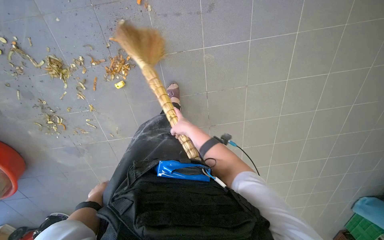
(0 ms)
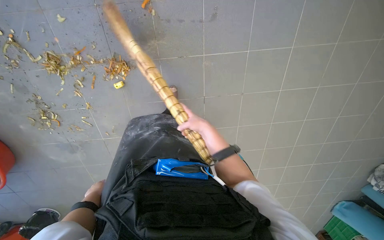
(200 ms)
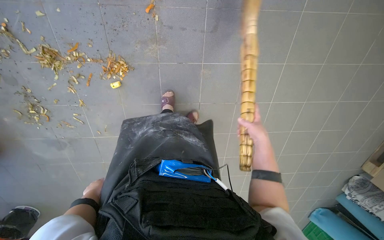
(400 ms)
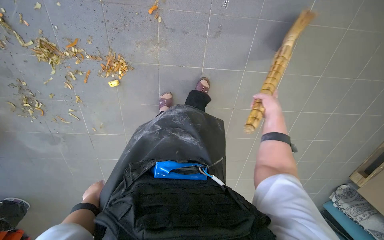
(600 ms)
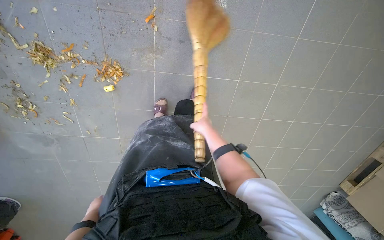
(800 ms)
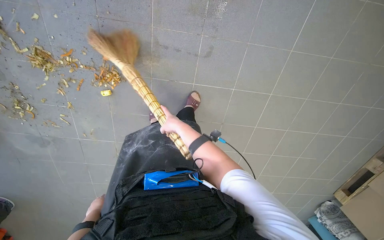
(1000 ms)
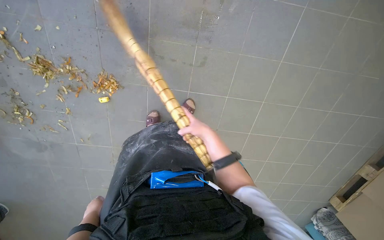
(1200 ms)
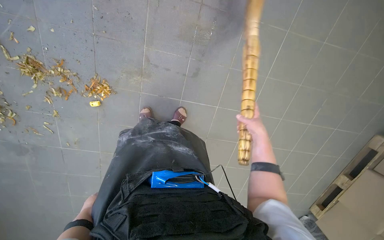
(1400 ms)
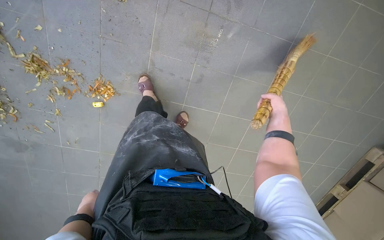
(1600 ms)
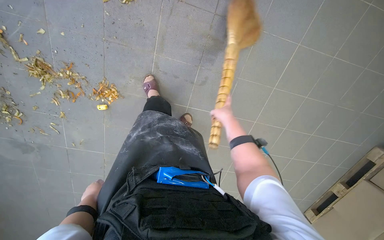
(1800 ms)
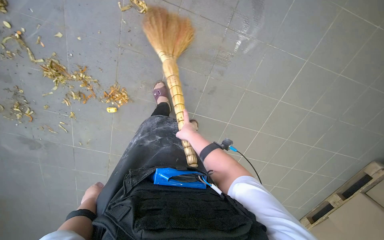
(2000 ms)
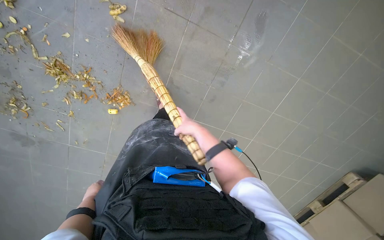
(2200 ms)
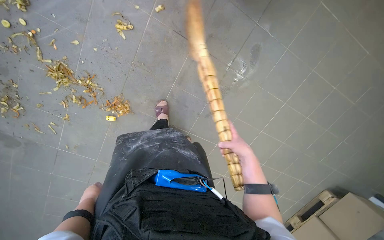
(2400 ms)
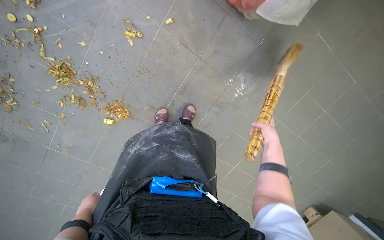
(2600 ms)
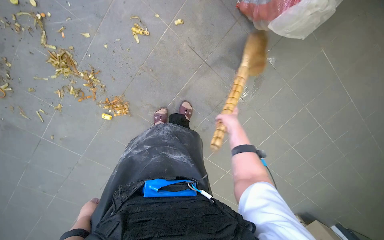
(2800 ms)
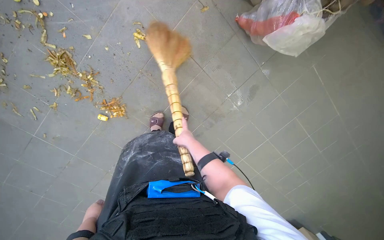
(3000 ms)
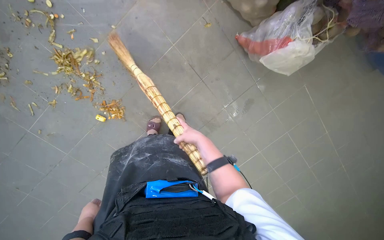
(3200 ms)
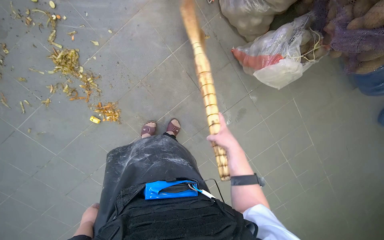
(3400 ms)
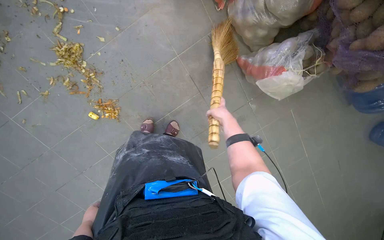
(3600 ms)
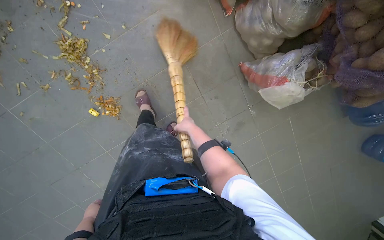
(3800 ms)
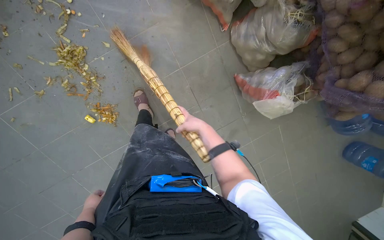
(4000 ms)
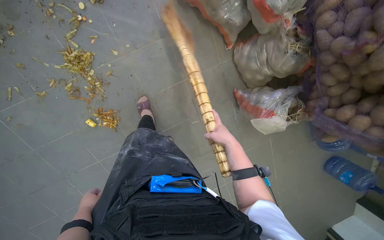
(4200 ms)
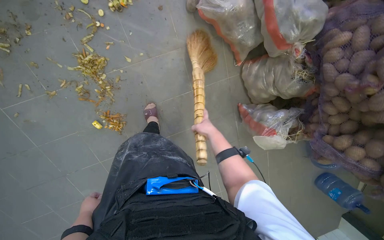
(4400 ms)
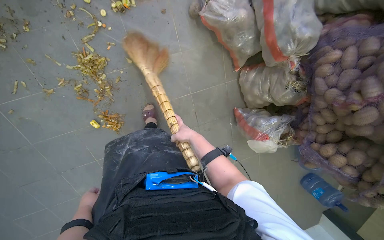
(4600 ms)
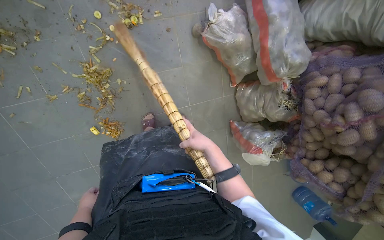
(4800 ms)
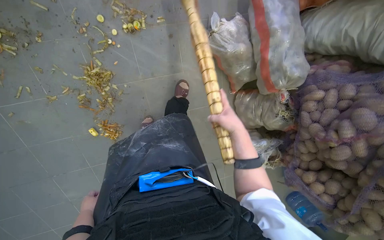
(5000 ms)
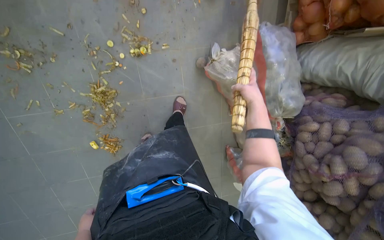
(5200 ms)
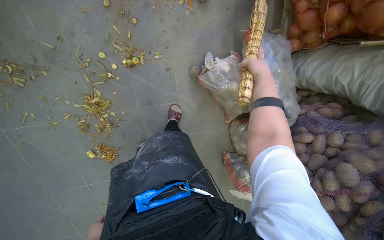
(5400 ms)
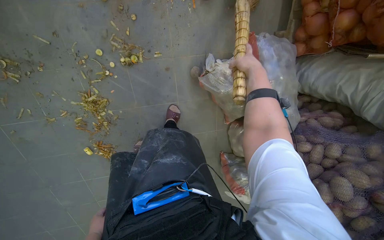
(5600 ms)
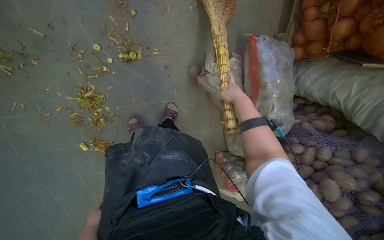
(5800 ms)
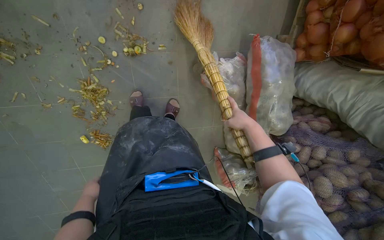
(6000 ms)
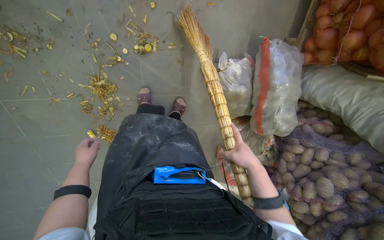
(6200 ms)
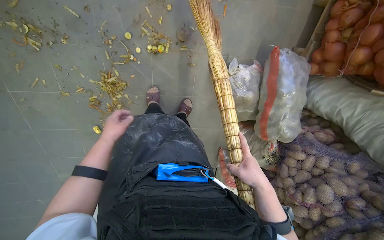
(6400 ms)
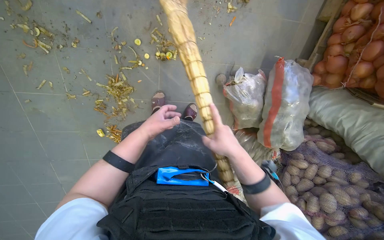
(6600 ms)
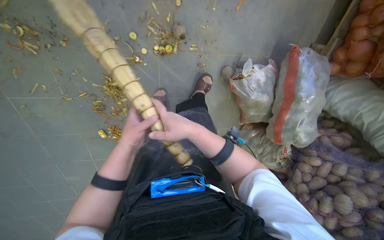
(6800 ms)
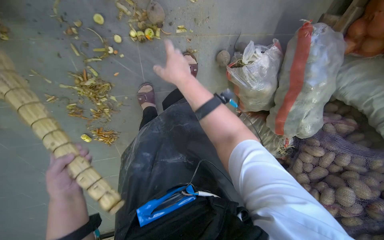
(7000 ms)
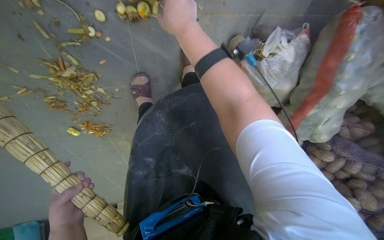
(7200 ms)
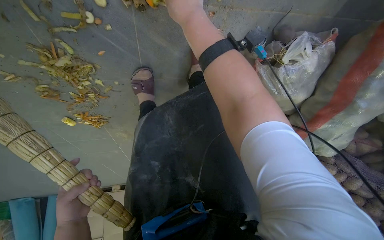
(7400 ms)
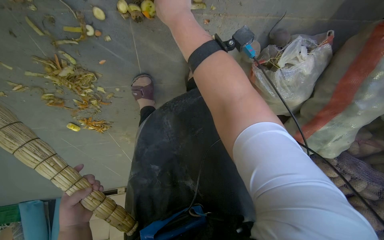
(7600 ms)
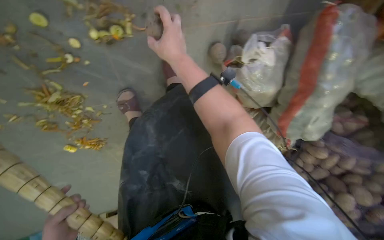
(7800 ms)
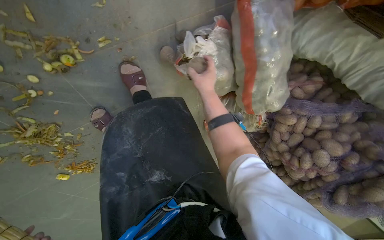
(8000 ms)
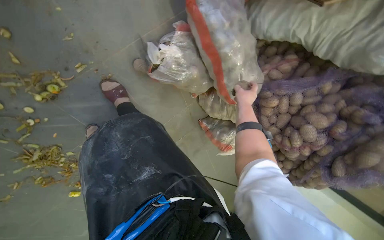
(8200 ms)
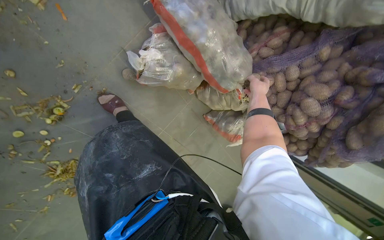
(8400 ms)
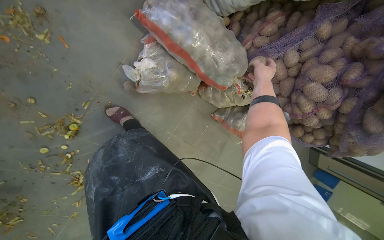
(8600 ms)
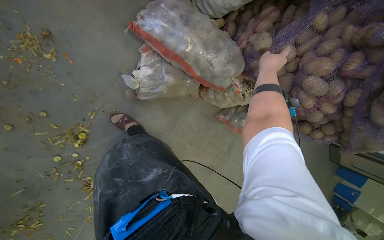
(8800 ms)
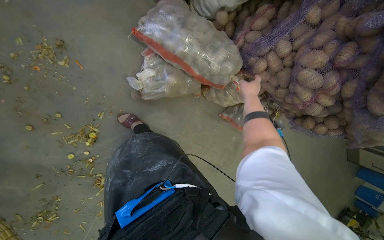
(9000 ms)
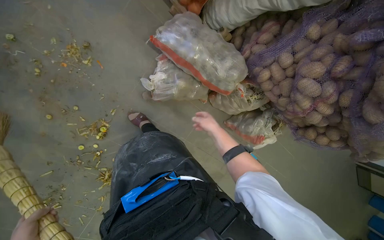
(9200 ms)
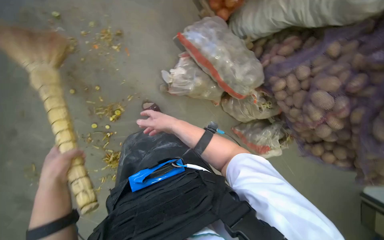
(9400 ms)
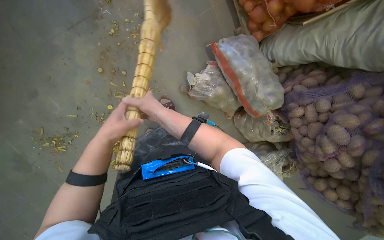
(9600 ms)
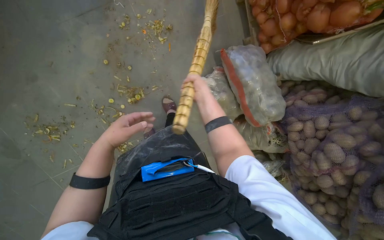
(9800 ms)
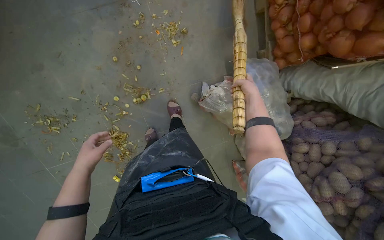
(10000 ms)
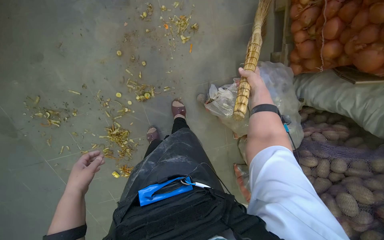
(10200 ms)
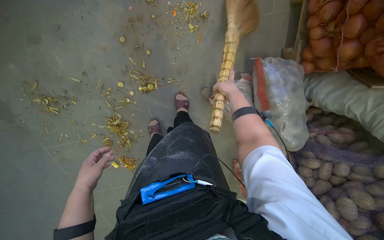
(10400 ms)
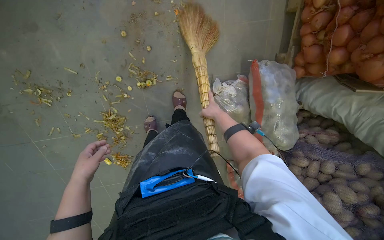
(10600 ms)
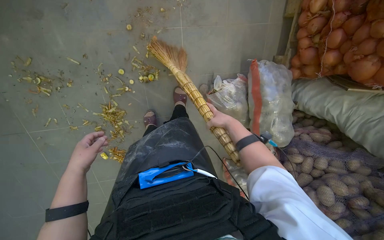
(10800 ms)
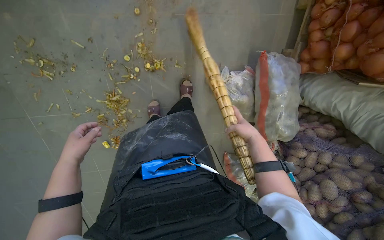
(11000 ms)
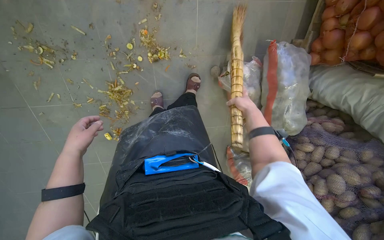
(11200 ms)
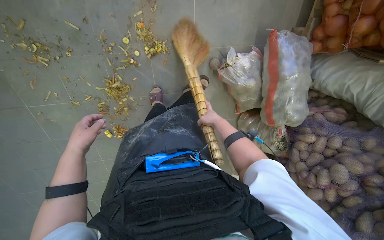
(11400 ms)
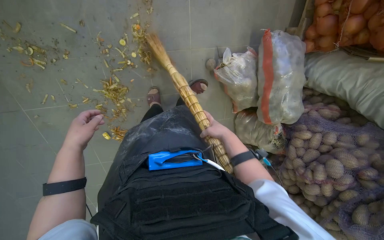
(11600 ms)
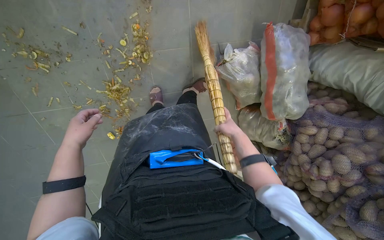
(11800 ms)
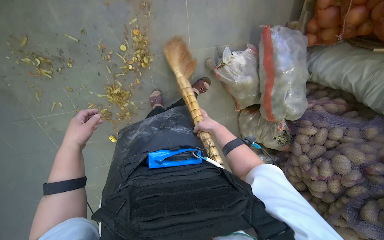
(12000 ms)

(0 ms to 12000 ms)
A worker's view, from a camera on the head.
Job: sweeping floor.
The whole recording: Sweeping floor debris with broom. The worker sweeps debris on the floor using a broom.
0 ms - 1600 ms: The right hand moves left and right over about 40 cm, changing direction 2 times.
1600 ms - 3000 ms: The wearer moves roughly 40 cm. The camera sweeps to the right, by approximately 15 degrees.
3000 ms - 4400 ms: The view pans to the right by approximately 15 degrees. The right hand swings left and right, about 15 cm each way, with 2 reversals.
4400 ms - 6000 ms: The wearer moves some 40 cm.
6000 ms - 7600 ms: The camera is carried some 60 cm. The view tilts about 30 degrees downward.
7600 ms - 9000 ms: The camera travels approximately 70 cm. The camera is aimed some 30 degrees further to the left. The scene turns about 55 degrees counterclockwise in the picture.
9000 ms - 10400 ms: Everything in view rotates roughly 50 degrees clockwise.

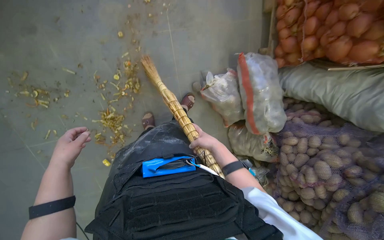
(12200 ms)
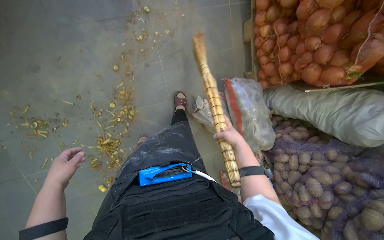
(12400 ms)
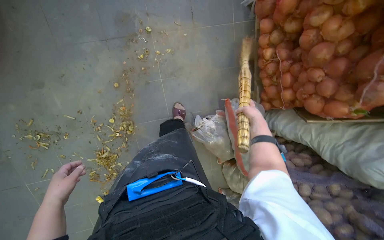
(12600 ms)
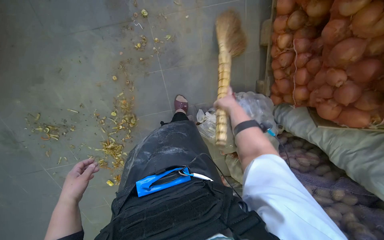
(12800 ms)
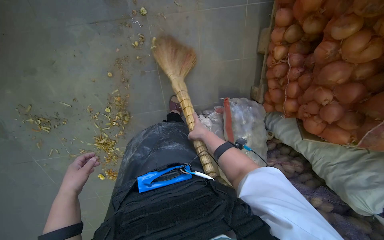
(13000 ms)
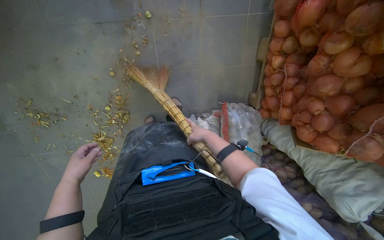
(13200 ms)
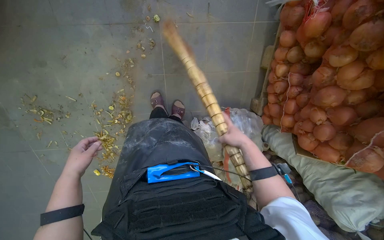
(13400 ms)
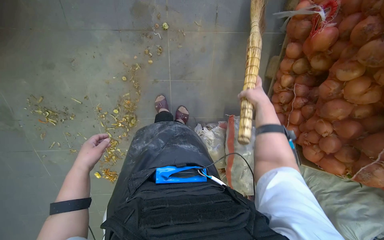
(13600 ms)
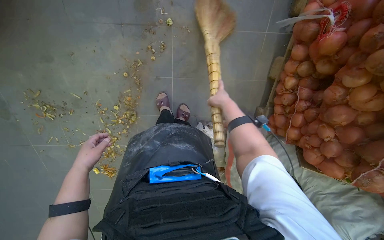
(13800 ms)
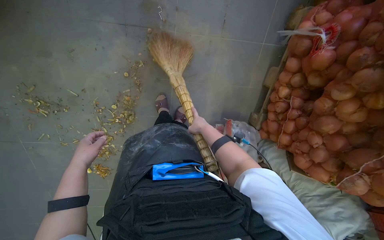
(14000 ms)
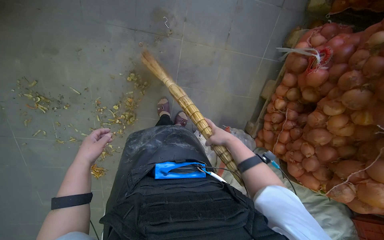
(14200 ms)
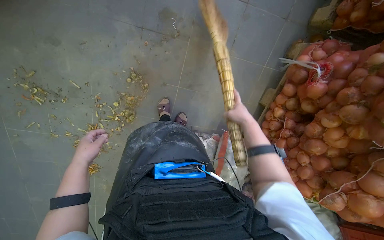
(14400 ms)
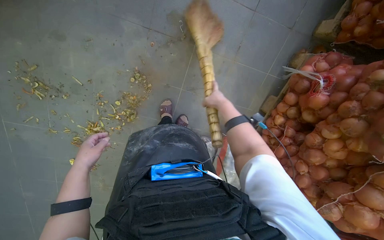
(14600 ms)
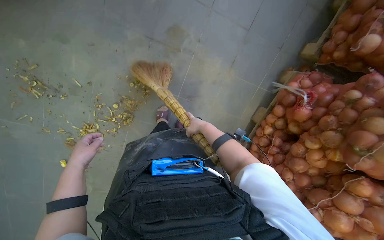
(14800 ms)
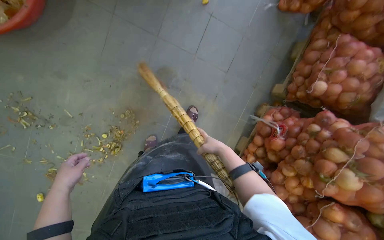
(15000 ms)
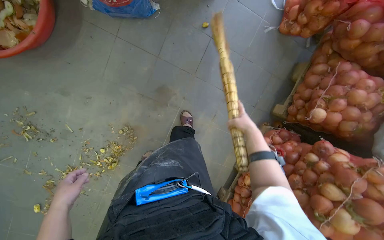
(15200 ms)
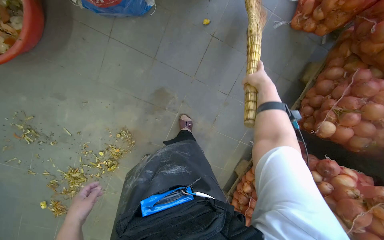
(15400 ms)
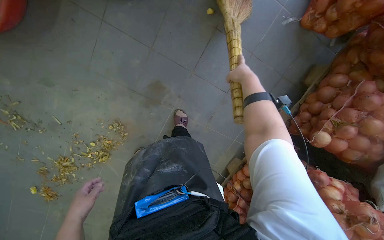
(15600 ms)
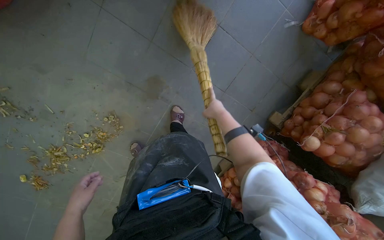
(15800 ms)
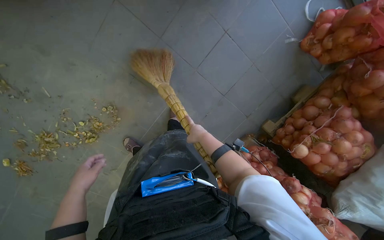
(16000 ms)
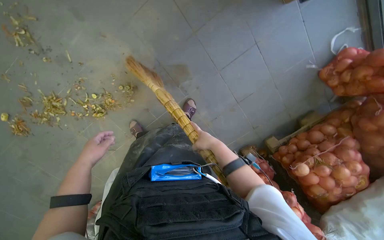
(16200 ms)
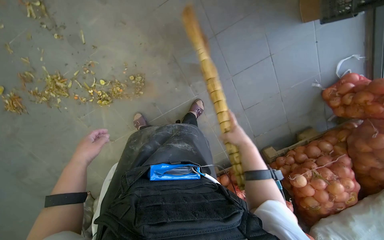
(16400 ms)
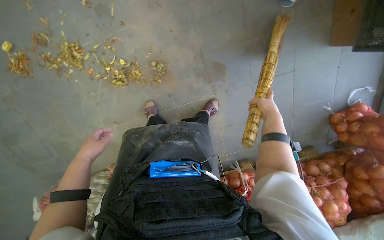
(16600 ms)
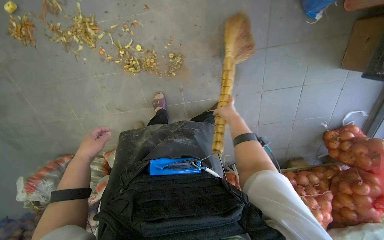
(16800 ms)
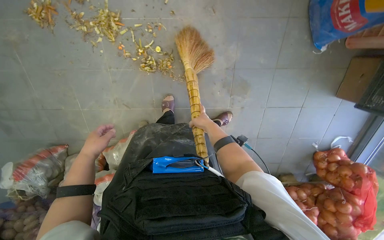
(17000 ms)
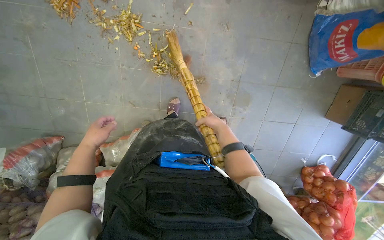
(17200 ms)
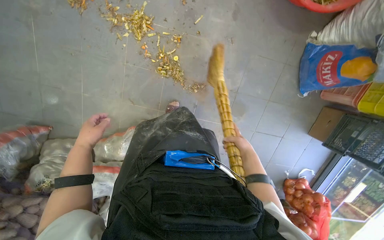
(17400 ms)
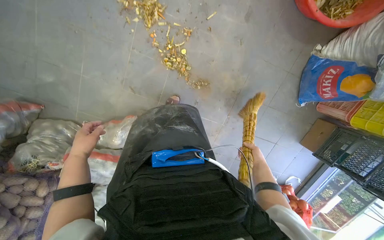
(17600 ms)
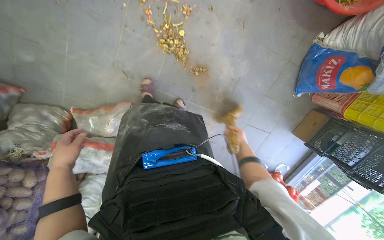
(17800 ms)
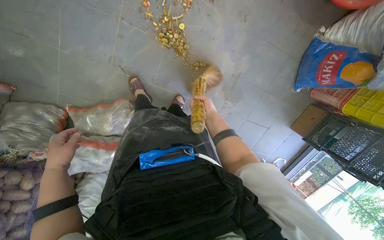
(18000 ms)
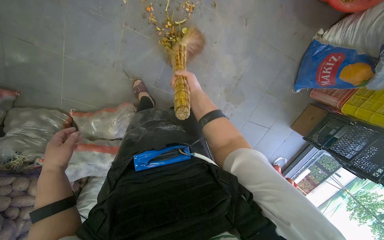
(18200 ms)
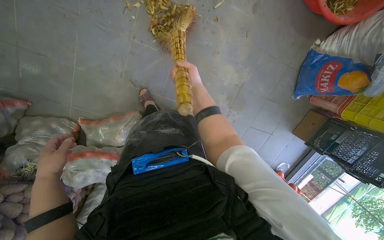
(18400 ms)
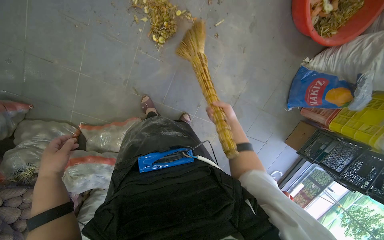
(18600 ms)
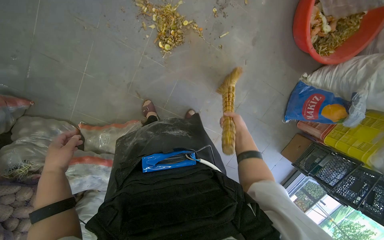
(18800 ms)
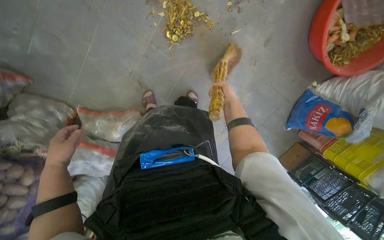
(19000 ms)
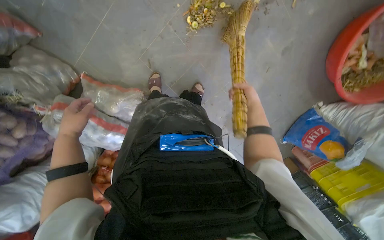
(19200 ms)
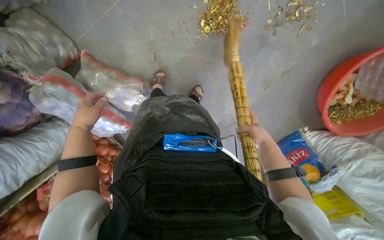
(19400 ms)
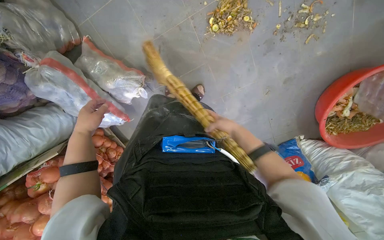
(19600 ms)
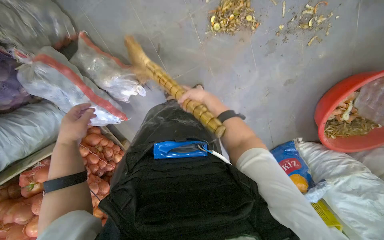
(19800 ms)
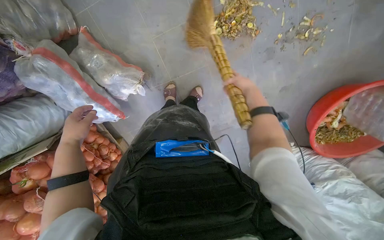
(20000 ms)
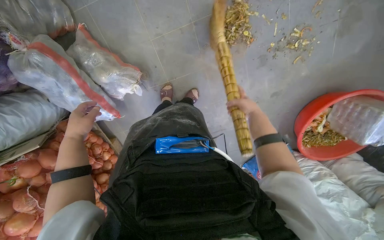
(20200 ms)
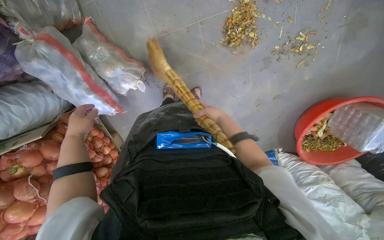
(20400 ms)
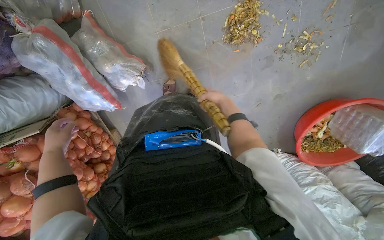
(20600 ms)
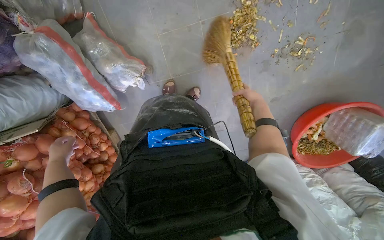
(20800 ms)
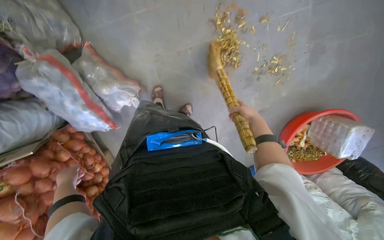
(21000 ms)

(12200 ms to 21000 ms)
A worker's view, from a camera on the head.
Job: sweeping floor.
The whole recording: Sweeping floor debris with broom. The worker sweeps debris on the floor using a broom.
12200 ms - 13600 ms: The camera is carried about 40 cm.
13600 ms - 15200 ms: The camera is aimed some 15 degrees further to the right. The view tilts about 15 degrees upward.
15200 ms - 16600 ms: The scene rotates clockwise by roughly 45 degrees.
16600 ms - 18000 ms: The camera travels about 50 cm. The view pans to the right by roughly 25 degrees. The scene turns about 35 degrees clockwise in the picture.
18000 ms - 19600 ms: The scene rotates clockwise by about 40 degrees.
19600 ms - 21000 ms: The left hand goes about 20 cm down the picture, while the right hand moves left and right over about 20 cm, changing direction 3 times.
